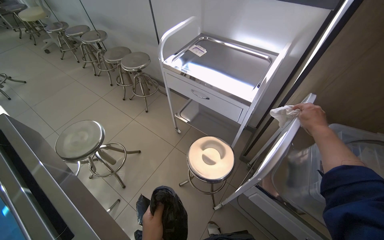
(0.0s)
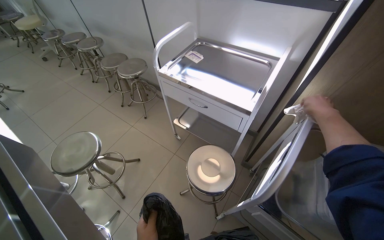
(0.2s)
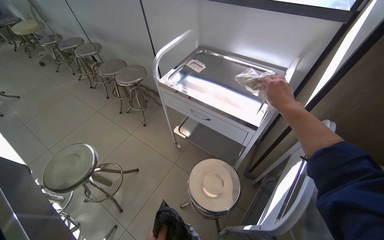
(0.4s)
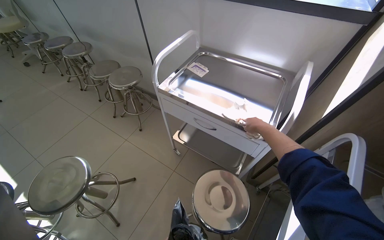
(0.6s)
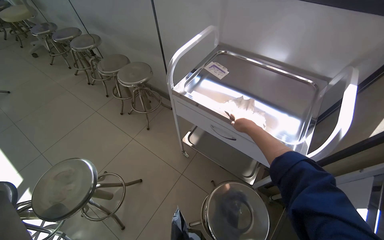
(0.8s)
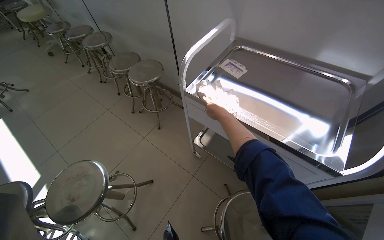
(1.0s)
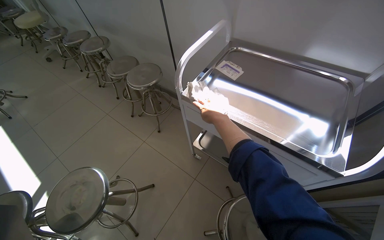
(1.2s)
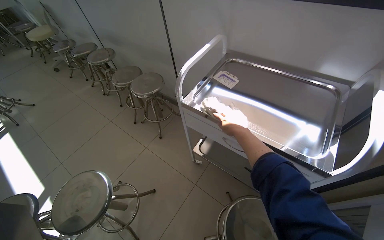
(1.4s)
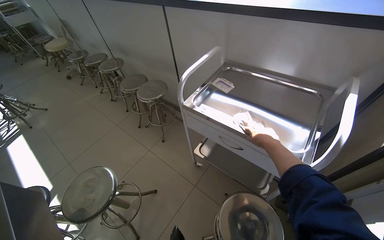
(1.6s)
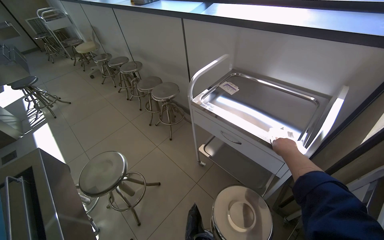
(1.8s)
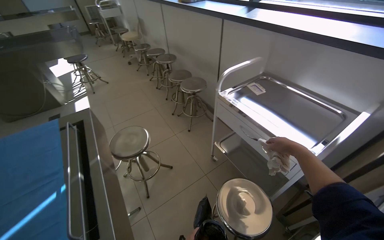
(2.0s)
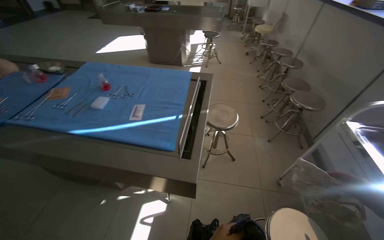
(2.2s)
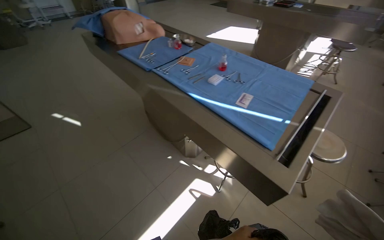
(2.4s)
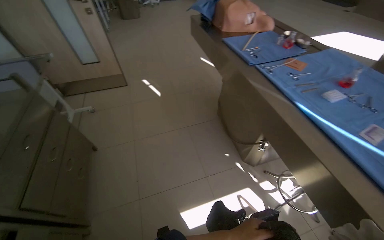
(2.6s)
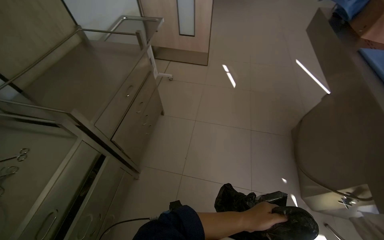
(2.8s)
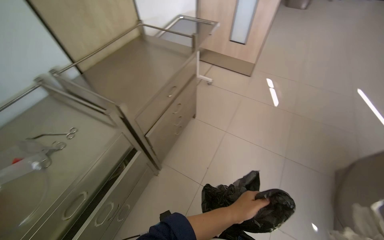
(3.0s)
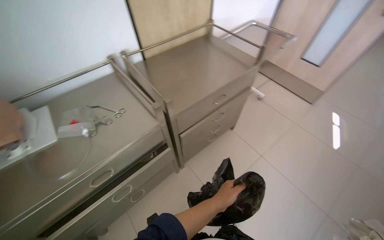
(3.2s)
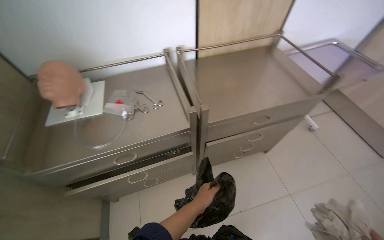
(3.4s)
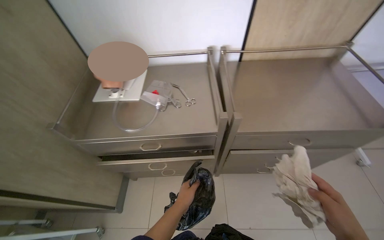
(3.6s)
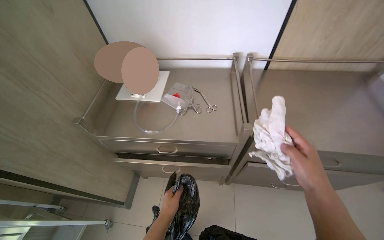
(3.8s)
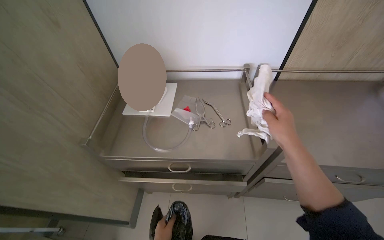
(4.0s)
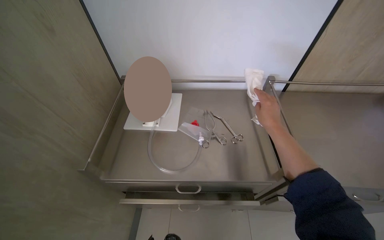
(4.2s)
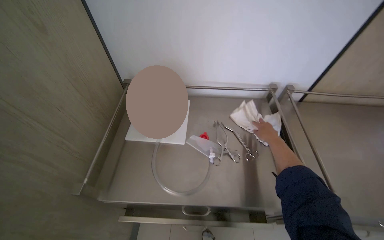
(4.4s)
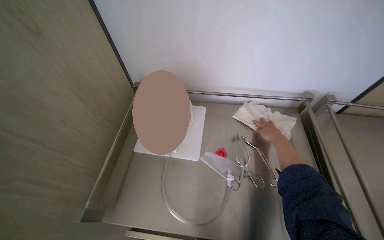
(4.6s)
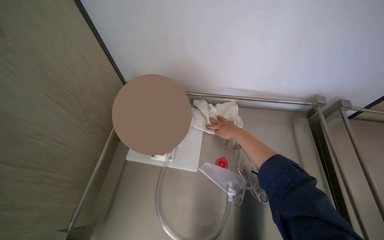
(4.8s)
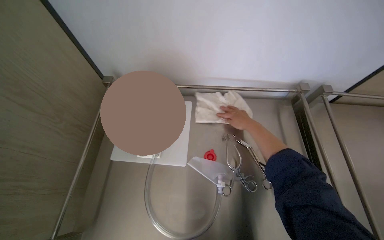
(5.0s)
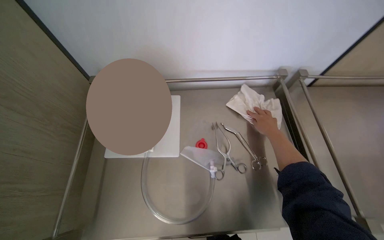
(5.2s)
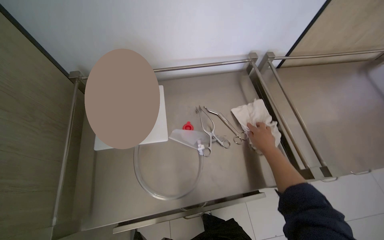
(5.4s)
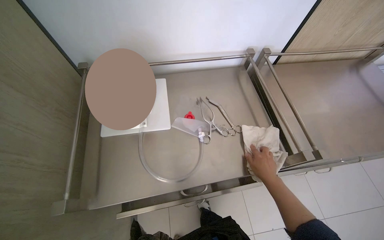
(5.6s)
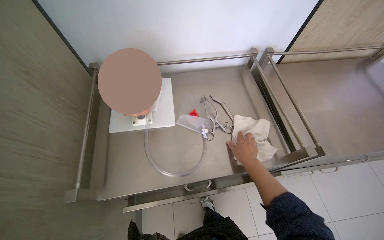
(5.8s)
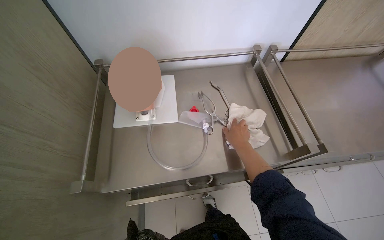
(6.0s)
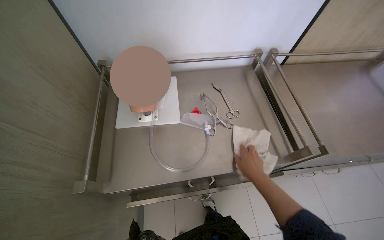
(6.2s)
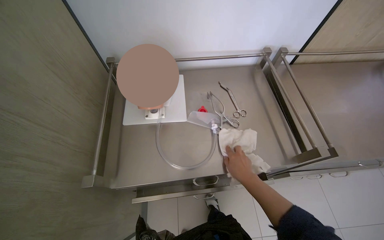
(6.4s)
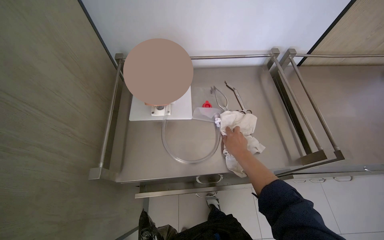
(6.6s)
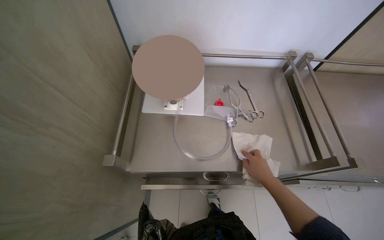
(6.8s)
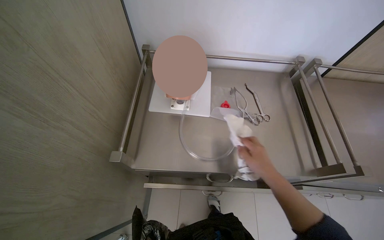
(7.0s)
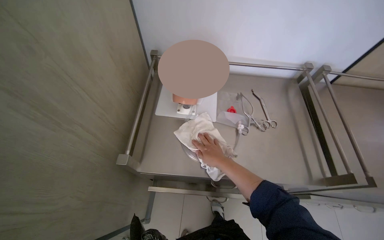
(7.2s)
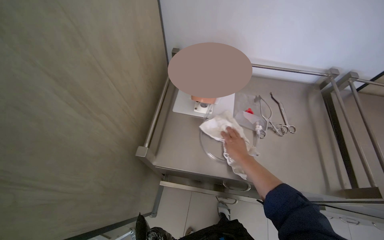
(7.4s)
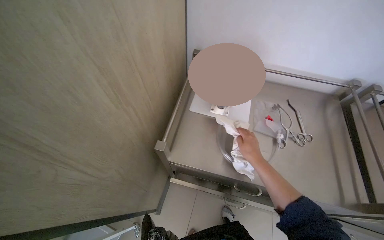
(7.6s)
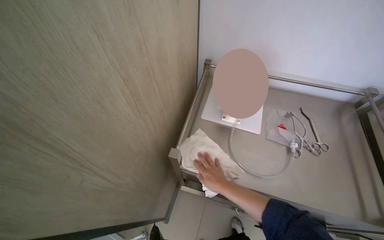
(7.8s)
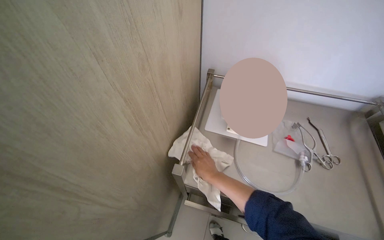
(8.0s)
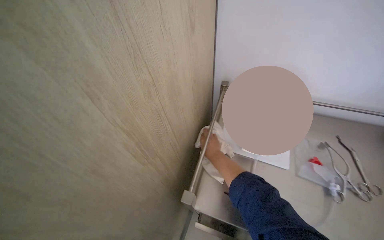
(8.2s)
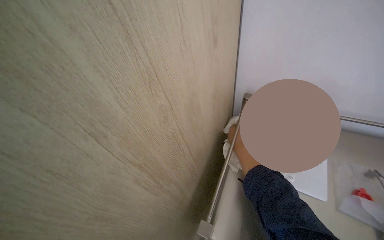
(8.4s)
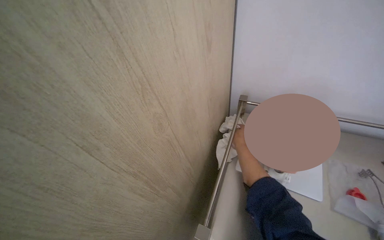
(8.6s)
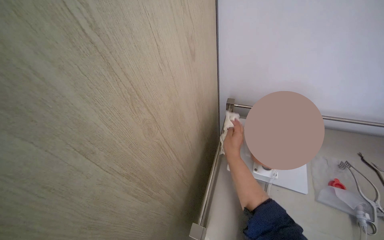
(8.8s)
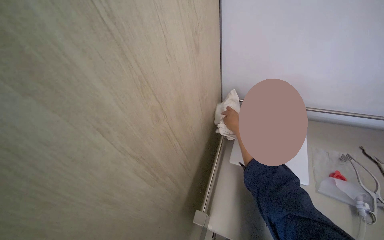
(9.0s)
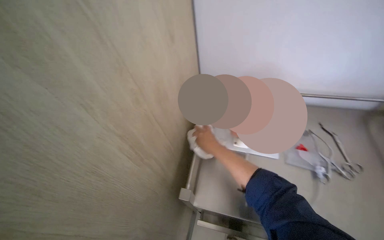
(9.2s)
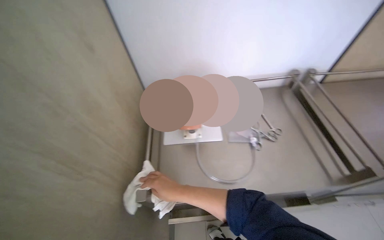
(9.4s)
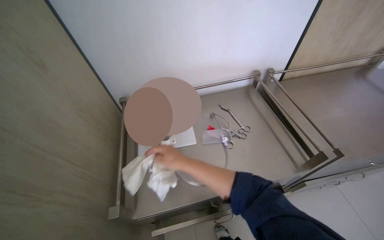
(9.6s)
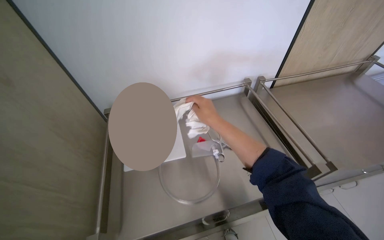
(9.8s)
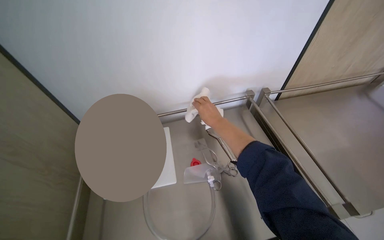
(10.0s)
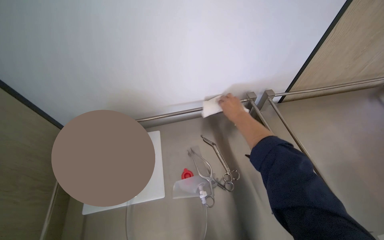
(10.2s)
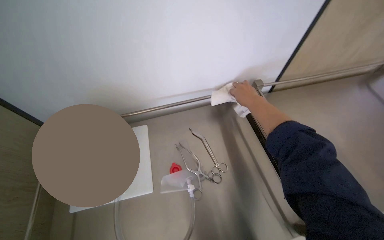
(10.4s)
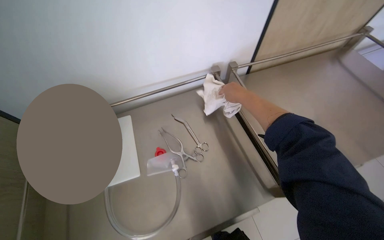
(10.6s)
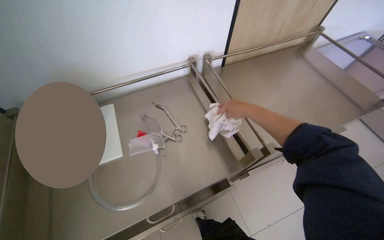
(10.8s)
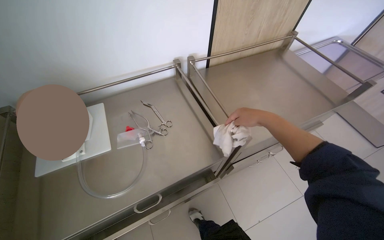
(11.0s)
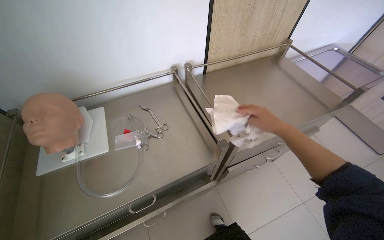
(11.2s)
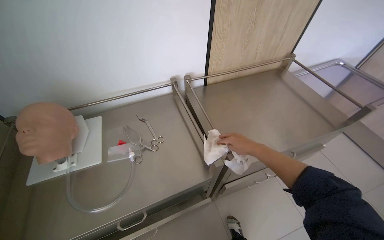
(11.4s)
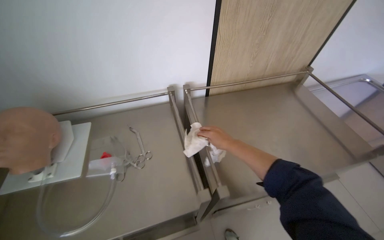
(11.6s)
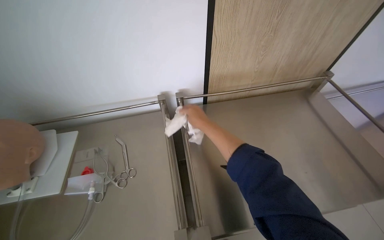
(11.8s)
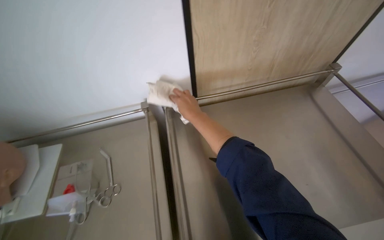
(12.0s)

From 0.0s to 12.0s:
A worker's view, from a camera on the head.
Job: wiping surfaces.
The whole recording: Wiping various surfaces in the room. The worker wipes various surfaces in the room, including tables, chairs, and trays, with a white cloth.
From 0.0s to 1.6s: The right hand heads farther from the camera and to the left, covering approximately 35 cm.
From 1.6s to 3.0s: The camera is carried some 1 m. The wearer's head swings about 170 degrees to the left.
From 3.0s to 4.4s: The camera travels about 40 cm. The head turns to the left by approximately 65 degrees.
From 4.4s to 6.0s: The view tips downward by some 15 degrees. The right hand is displaced to the left by about 10 cm, and moves some 25 cm down the picture and comes back.
From 6.0s to 7.6s: The head turns to the left by some 25 degrees.
From 7.6s to 9.0s: The right hand shifts approximately 35 cm up the picture and farther from the camera.
From 9.0s to 10.4s: The head turns to the right by approximately 35 degrees.

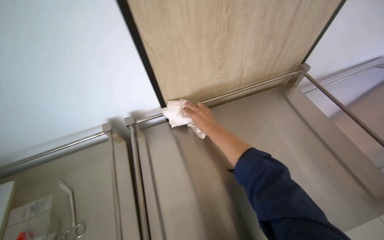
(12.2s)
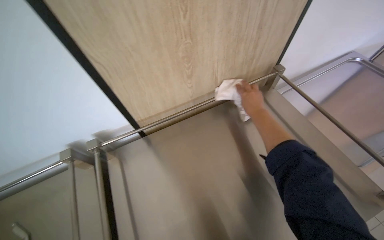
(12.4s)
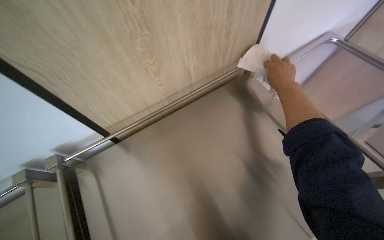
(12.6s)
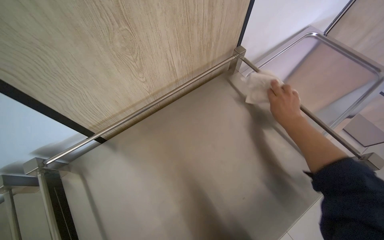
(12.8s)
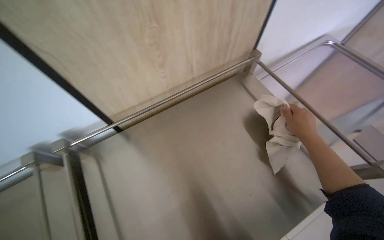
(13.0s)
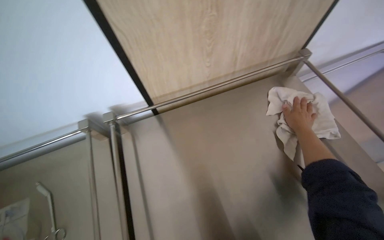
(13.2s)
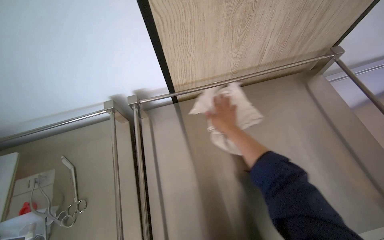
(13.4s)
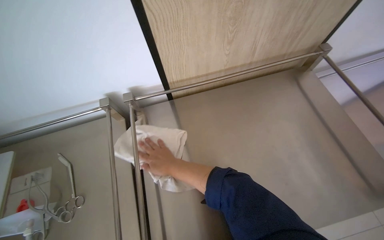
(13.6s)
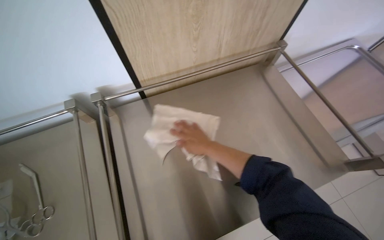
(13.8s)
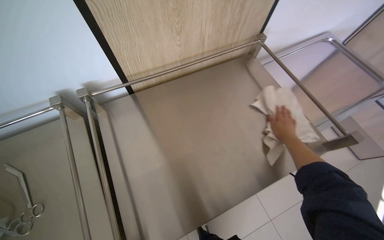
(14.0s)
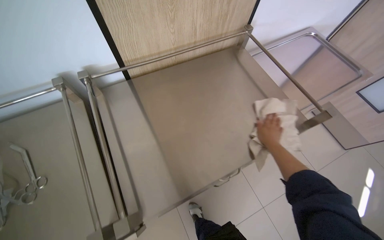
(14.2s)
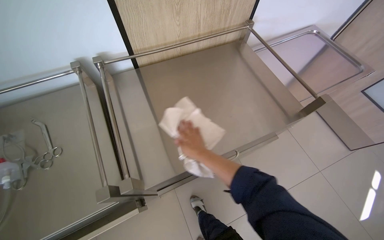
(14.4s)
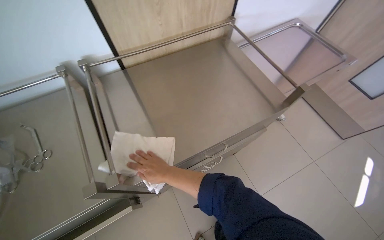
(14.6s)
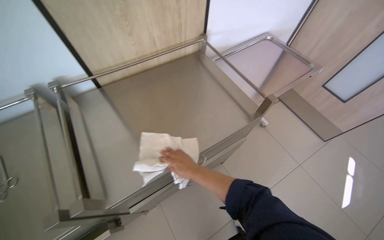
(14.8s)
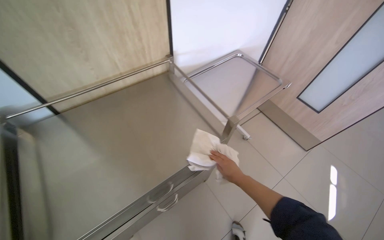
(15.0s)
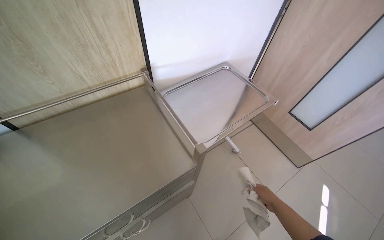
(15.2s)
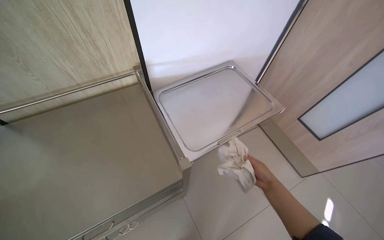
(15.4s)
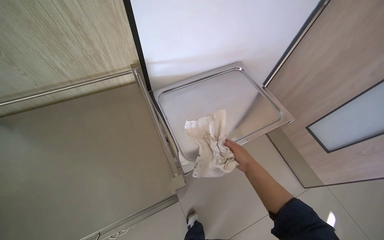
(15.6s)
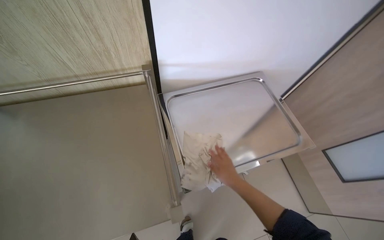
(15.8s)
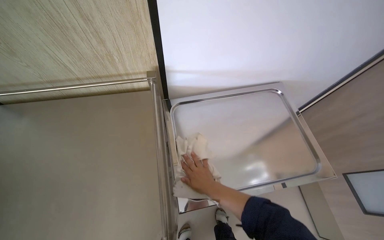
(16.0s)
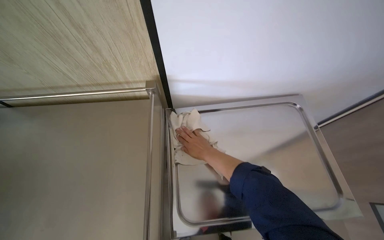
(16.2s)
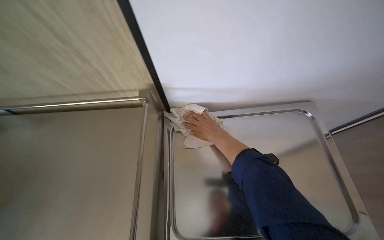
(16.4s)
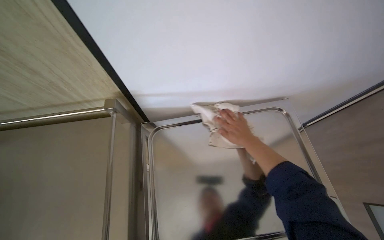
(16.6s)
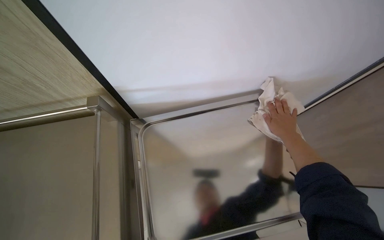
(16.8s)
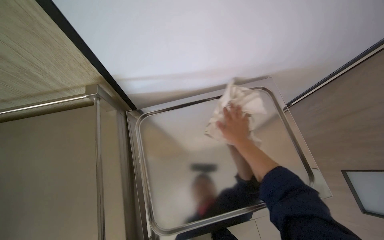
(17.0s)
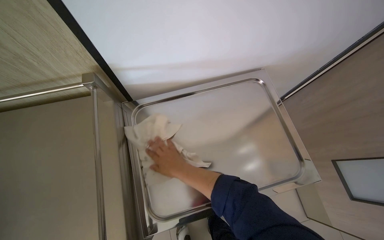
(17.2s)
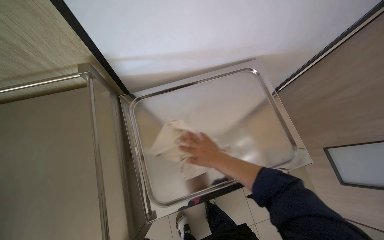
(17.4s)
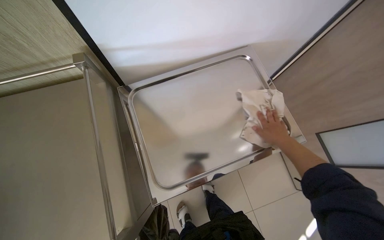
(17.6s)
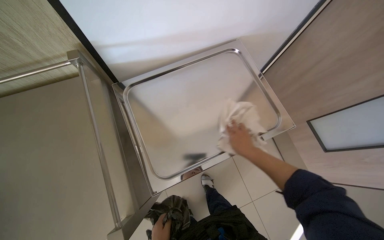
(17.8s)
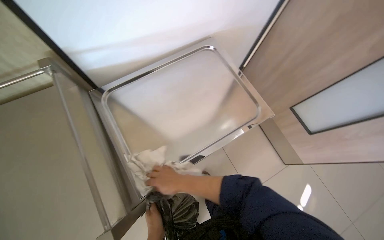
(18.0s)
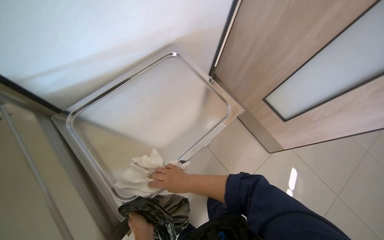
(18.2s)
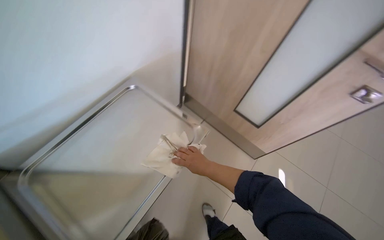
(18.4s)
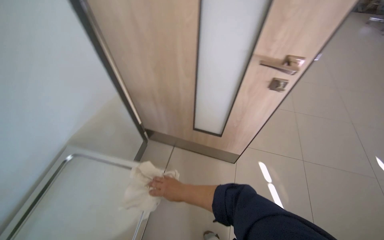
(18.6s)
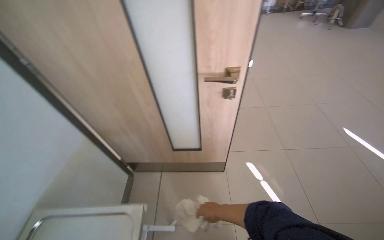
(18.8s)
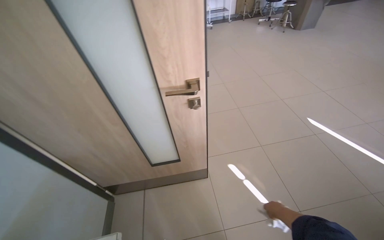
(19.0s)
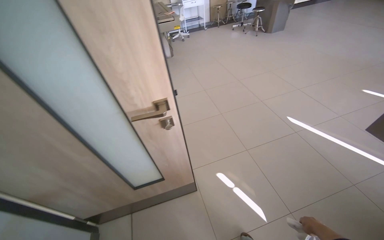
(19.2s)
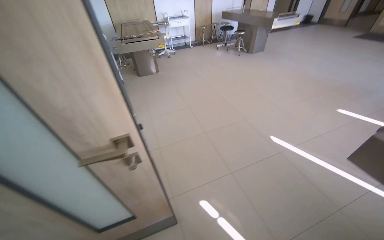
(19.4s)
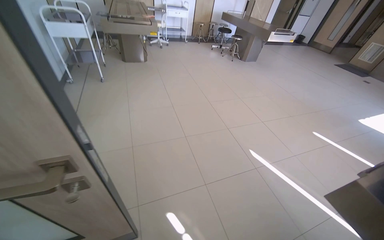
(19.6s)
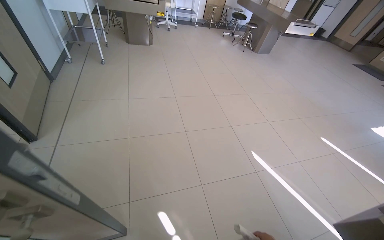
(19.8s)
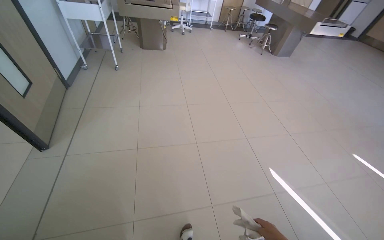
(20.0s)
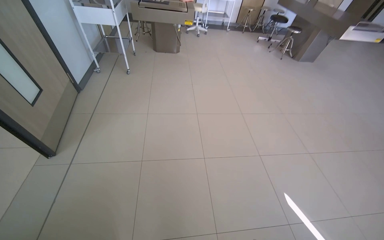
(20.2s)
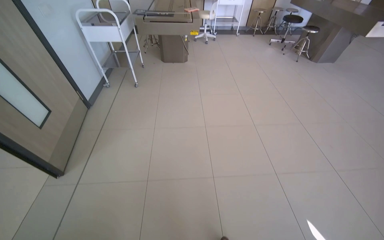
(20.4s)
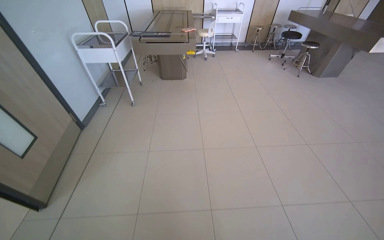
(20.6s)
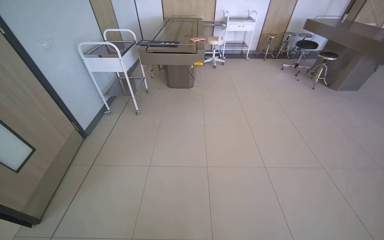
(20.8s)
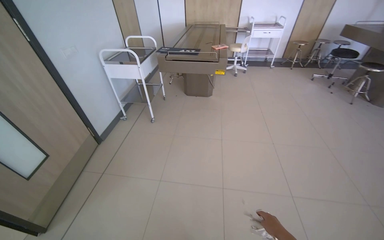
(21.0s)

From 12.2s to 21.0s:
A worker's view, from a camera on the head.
Job: wiping surfaces.
The whole recording: Wiping various surfaces in the room. The worker wipes various surfaces in the room, including tables, chairs, and trays, with a white cloth.
From 12.2s to 13.6s: The right hand heads down the picture, covering roughly 20 cm, and reaches approximately 30 cm to the right, then returns.
From 13.6s to 15.2s: The head travels to the right, about 50 cm. The wearer looks some 20 degrees further to the right.
From 15.2s to 16.6s: The head travels some 50 cm. The head turns to the left by roughly 25 degrees.
From 16.6s to 18.0s: The wearer's head swings some 15 degrees to the right. The view tilts about 10 degrees downward. The right hand swings left and right, about 30 cm each way, with 3 reversals.
From 18.0s to 19.6s: The camera travels approximately 70 cm. The head turns to the right by about 80 degrees. The wearer looks approximately 30 degrees further upward.
From 19.6s to 21.0s: The camera travels some 1 m. The wearer looks roughly 30 degrees further to the left.
